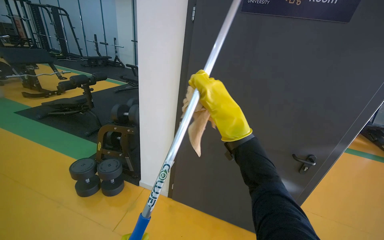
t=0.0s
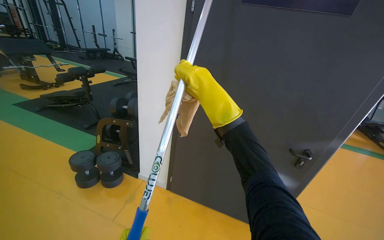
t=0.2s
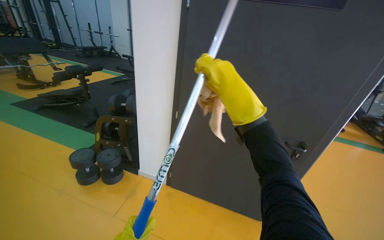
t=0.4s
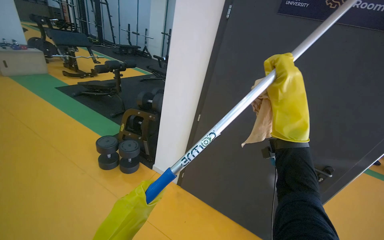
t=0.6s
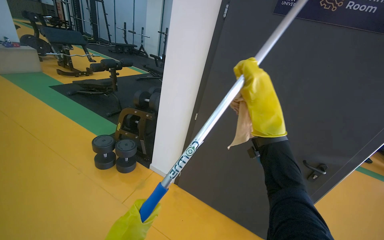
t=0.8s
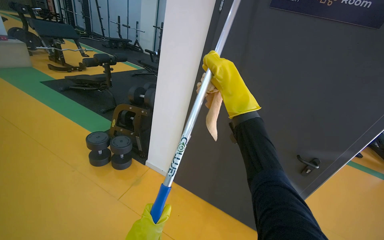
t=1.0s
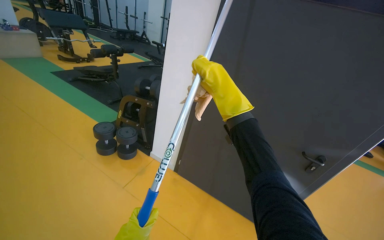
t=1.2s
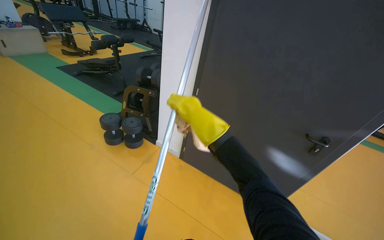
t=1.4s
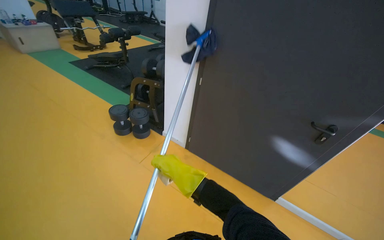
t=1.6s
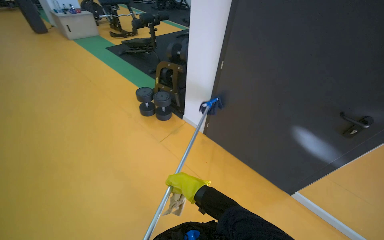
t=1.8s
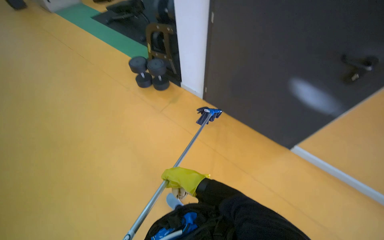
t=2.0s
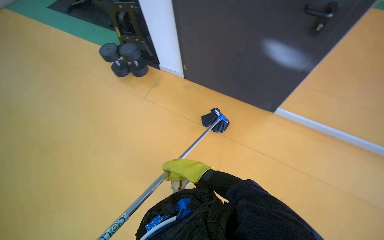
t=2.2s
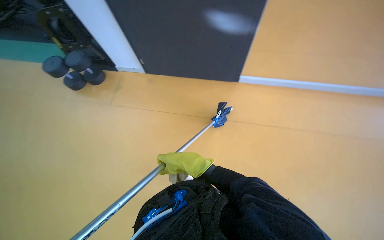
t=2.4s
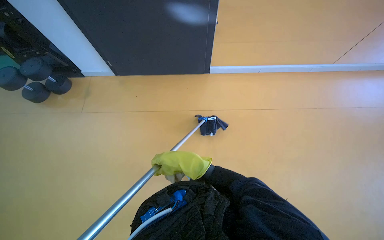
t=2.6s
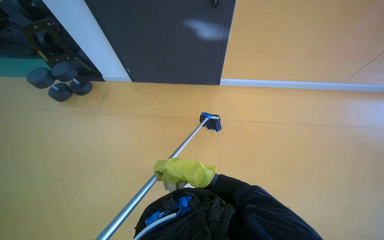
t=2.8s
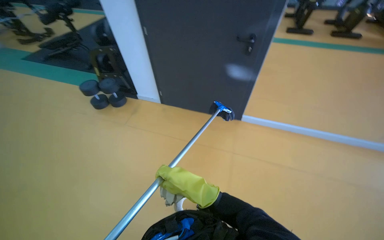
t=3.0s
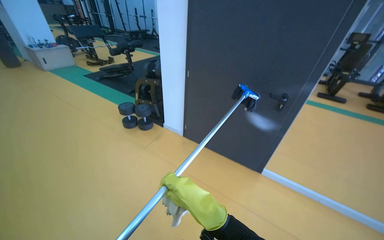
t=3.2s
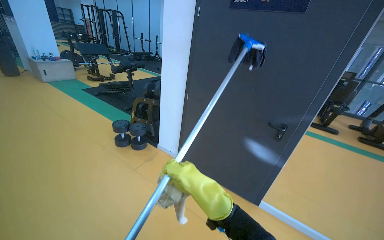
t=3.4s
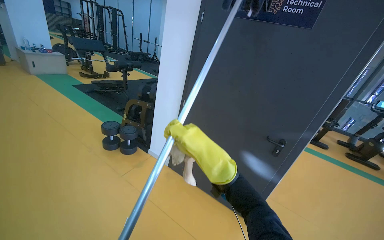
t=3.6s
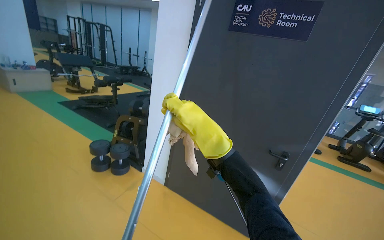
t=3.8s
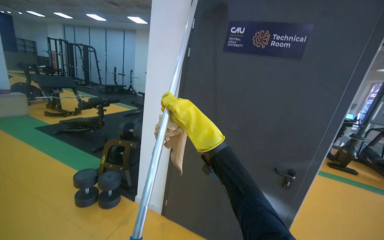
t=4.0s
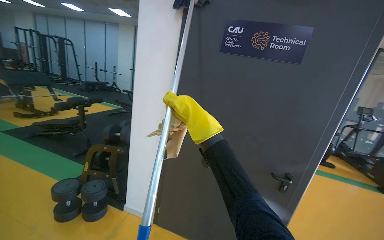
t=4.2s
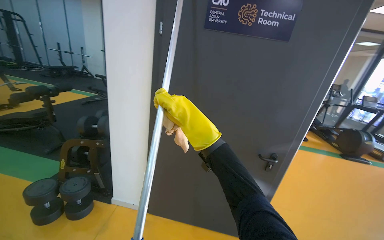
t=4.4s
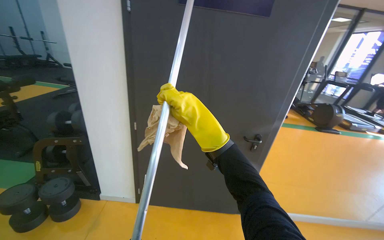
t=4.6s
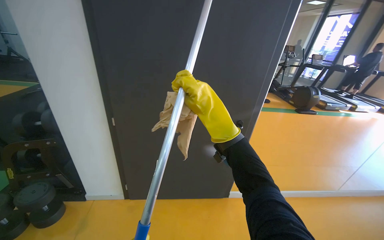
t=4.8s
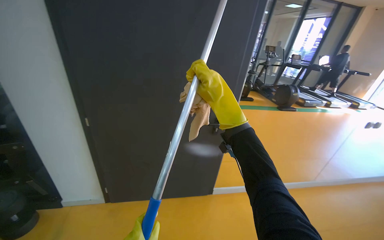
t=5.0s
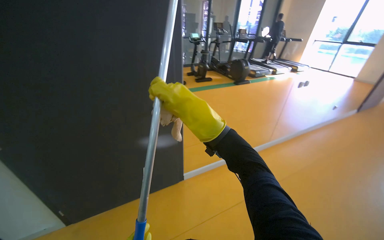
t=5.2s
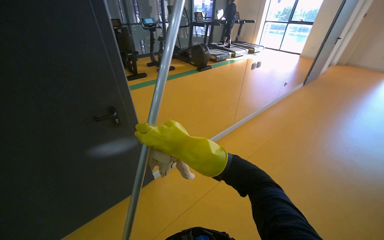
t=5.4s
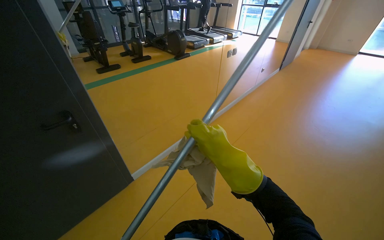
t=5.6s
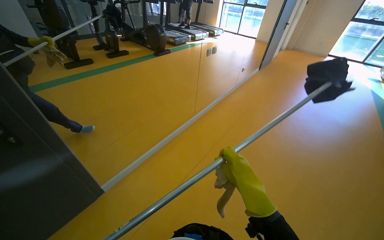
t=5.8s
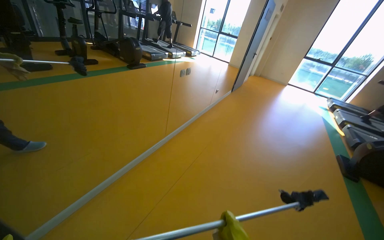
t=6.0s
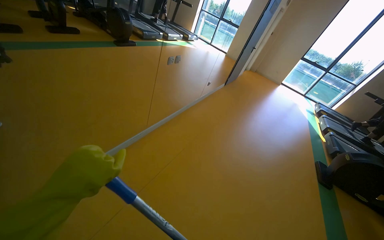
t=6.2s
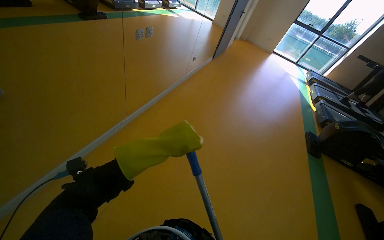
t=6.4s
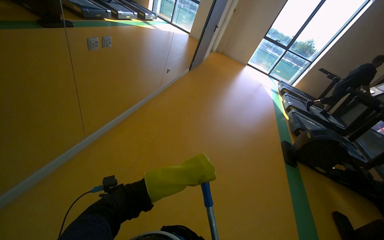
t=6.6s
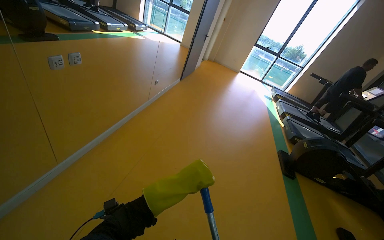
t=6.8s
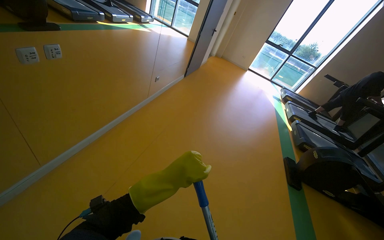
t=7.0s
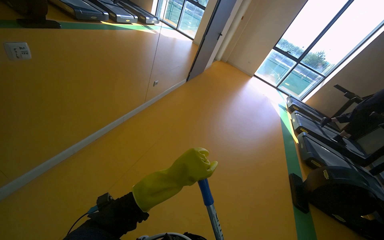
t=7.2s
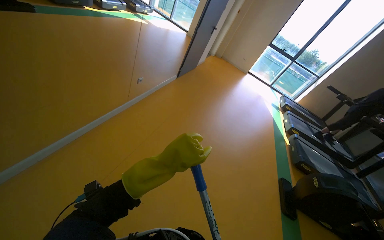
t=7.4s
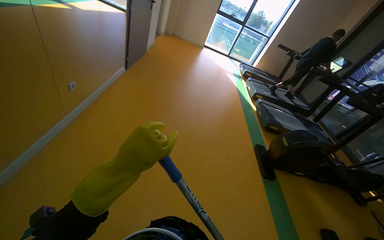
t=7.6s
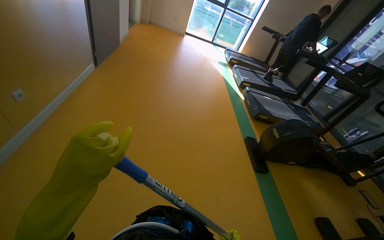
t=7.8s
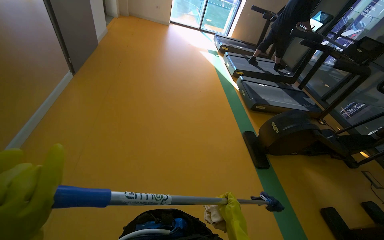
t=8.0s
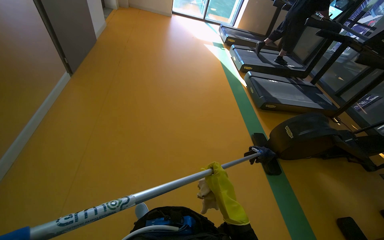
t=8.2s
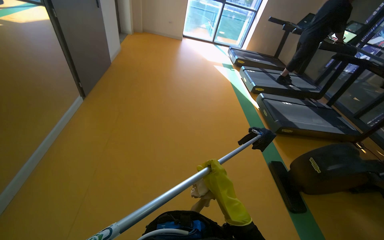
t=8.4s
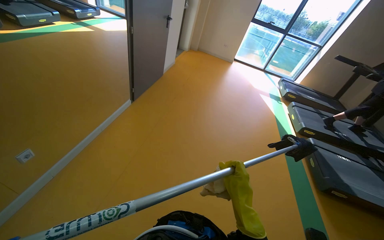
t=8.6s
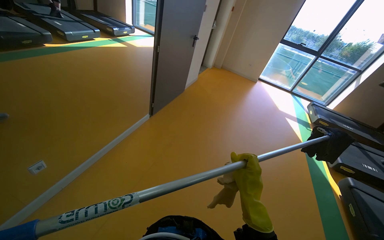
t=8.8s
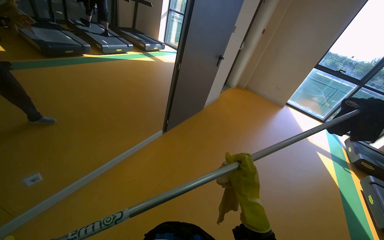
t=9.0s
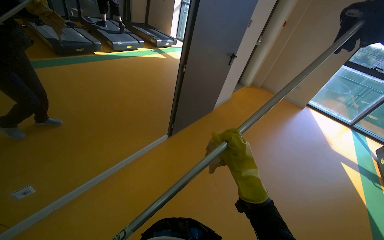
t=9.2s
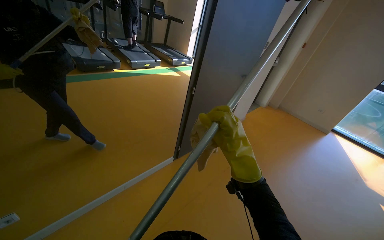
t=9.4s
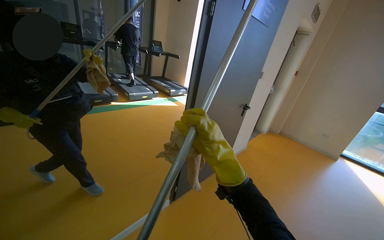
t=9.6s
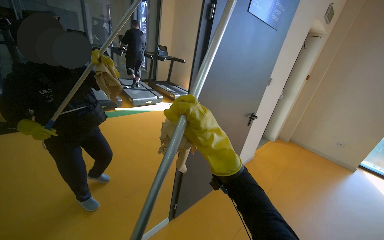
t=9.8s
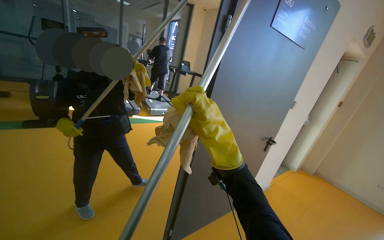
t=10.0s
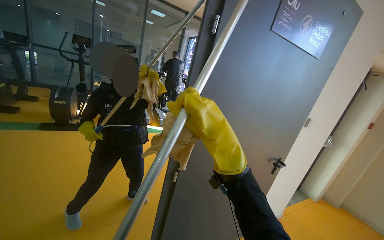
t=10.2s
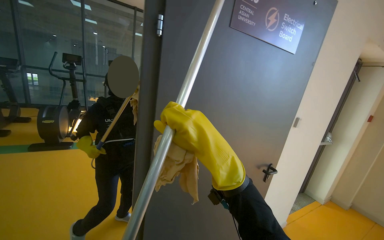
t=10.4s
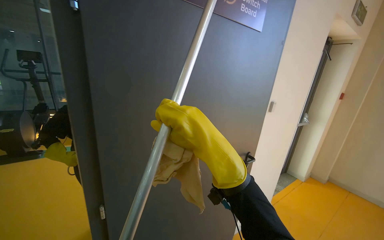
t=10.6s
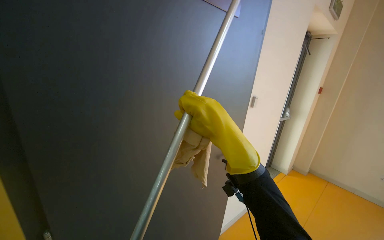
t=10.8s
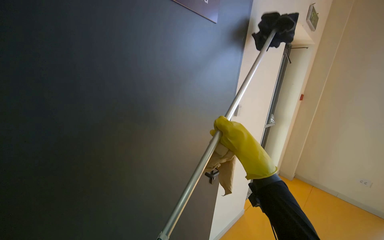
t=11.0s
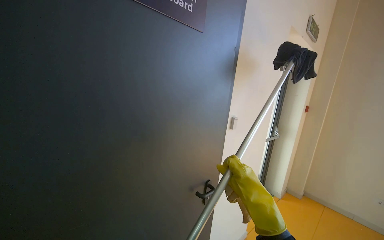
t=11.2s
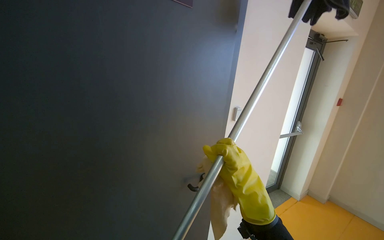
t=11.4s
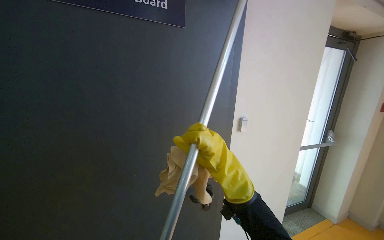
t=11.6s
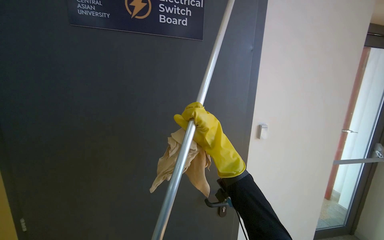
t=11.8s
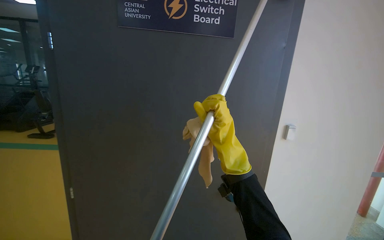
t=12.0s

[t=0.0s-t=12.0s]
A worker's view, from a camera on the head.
Job: cleaning windows.
The whole recording: Cleaning gym windows. The worker cleans the gym windows using a long pole and wipes the frames with a cloth.
t=0.0s to t=1.6s: The right hand moves down the picture, about 30 cm.
t=3.0s to t=4.4s: The wearer moves some 60 cm. The camera sweeps to the right, by approximately 15 degrees. The view tips upward by about 25 degrees.
t=4.4s to t=6.0s: The camera travels approximately 90 cm. The head rotates approximately 65 degrees to the right. The view tips downward by approximately 20 degrees.
t=6.0s to t=7.6s: The camera is carried some 1.5 m. The head turns to the right by roughly 25 degrees. The camera pitches downward, by approximately 15 degrees.
t=7.6s to t=9.0s: The wearer moves some 1 m. The head rotates about 30 degrees to the left.
t=9.0s to t=10.4s: The camera travels roughly 1 m. The view pans to the left by approximately 25 degrees. The wearer looks some 30 degrees further upward.
t=10.4s to t=12.0s: The wearer moves some 70 cm. The view pans to the left by about 25 degrees.

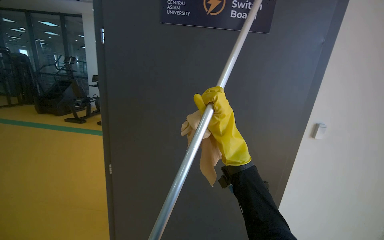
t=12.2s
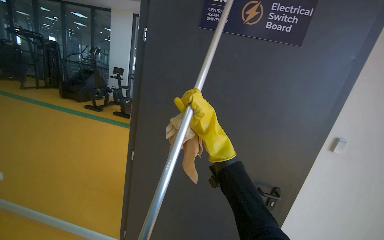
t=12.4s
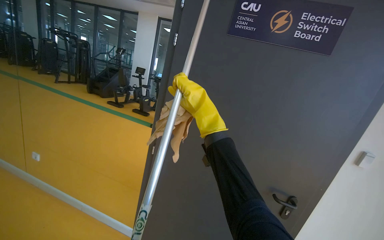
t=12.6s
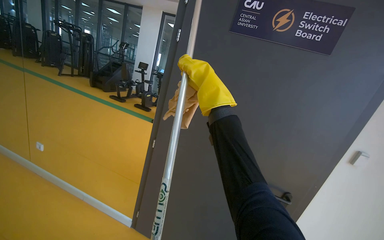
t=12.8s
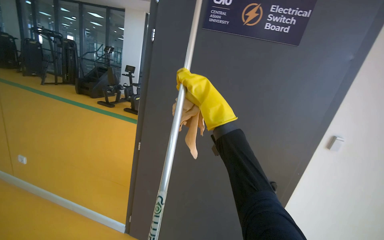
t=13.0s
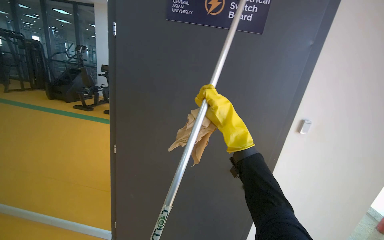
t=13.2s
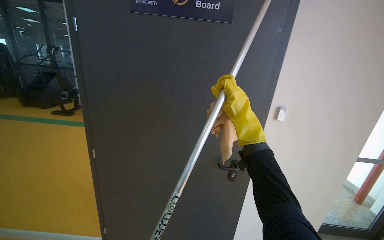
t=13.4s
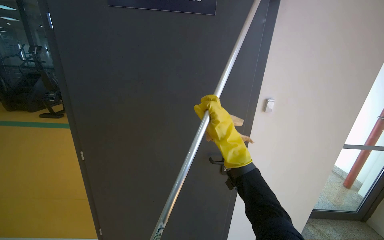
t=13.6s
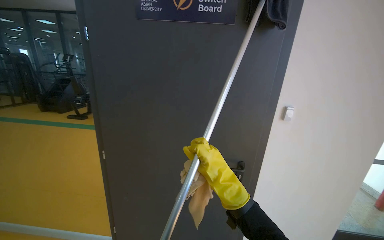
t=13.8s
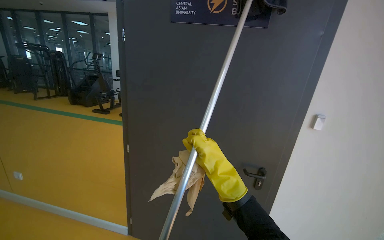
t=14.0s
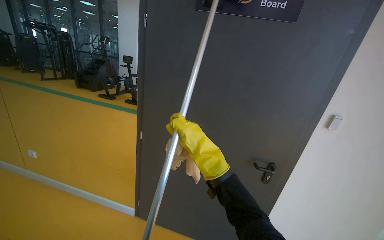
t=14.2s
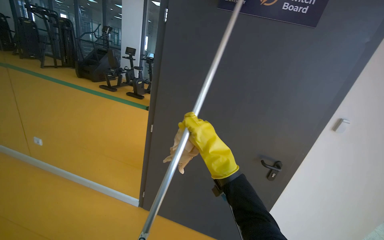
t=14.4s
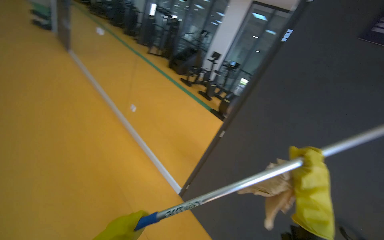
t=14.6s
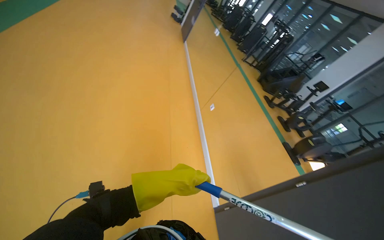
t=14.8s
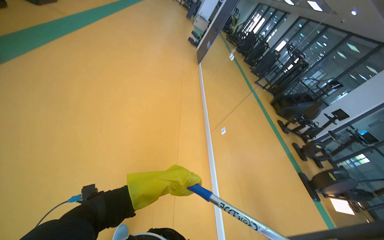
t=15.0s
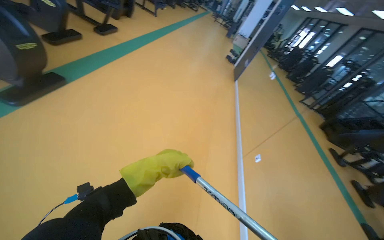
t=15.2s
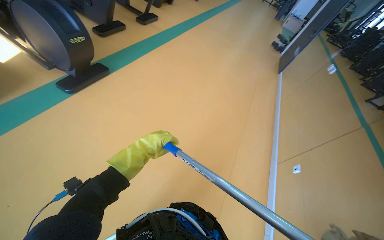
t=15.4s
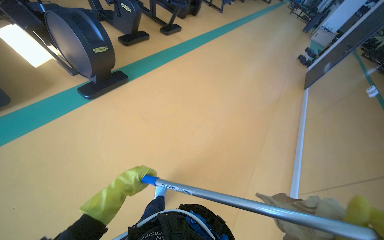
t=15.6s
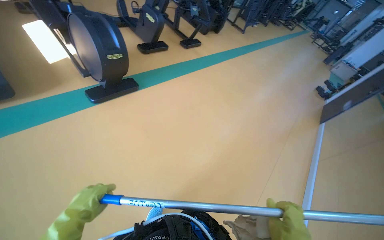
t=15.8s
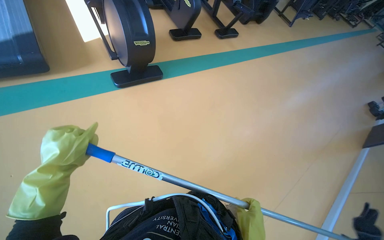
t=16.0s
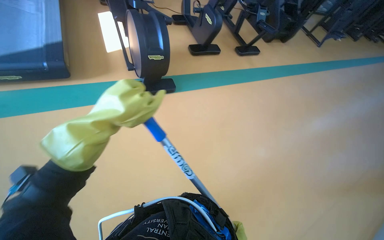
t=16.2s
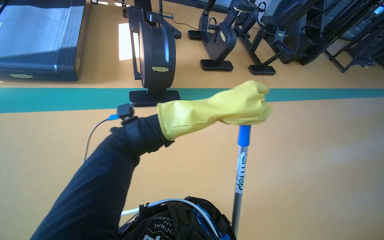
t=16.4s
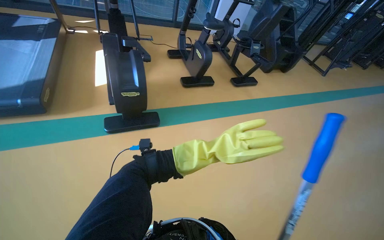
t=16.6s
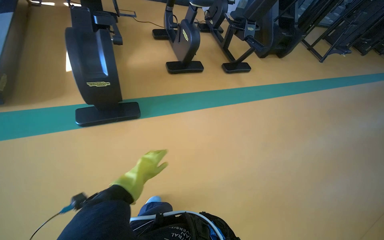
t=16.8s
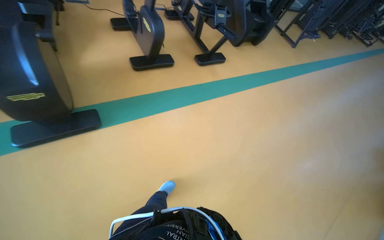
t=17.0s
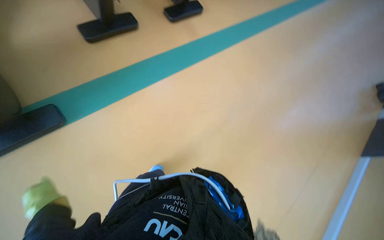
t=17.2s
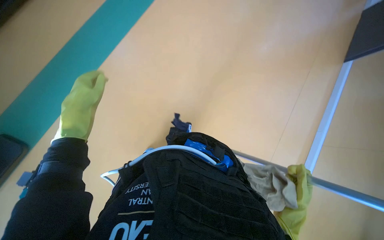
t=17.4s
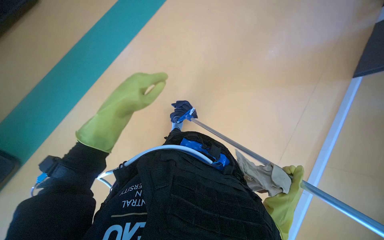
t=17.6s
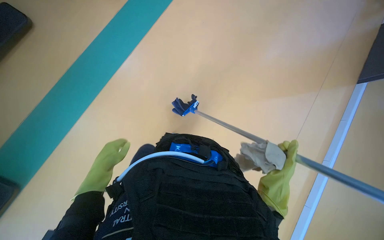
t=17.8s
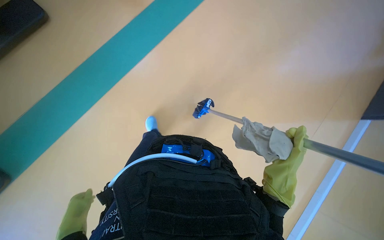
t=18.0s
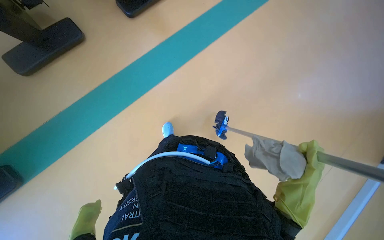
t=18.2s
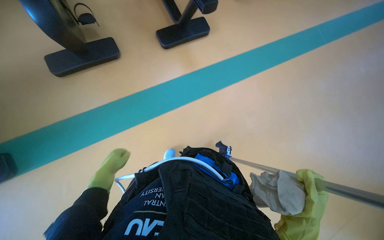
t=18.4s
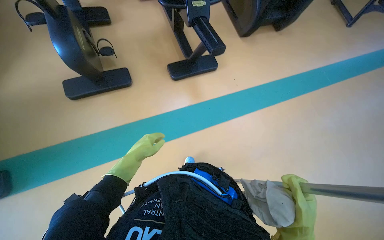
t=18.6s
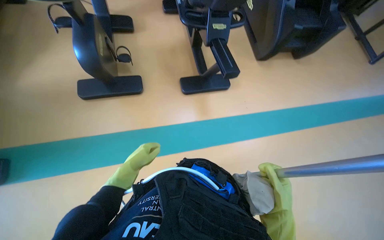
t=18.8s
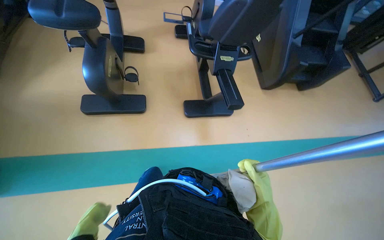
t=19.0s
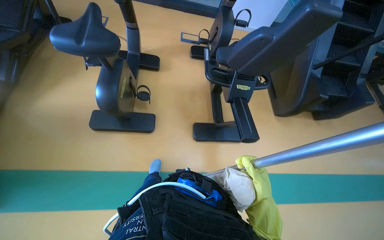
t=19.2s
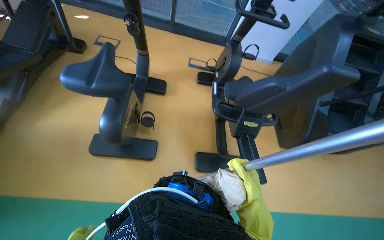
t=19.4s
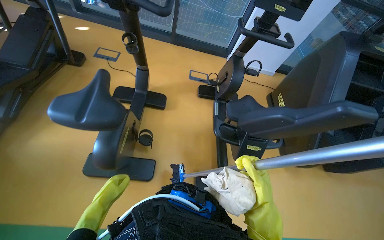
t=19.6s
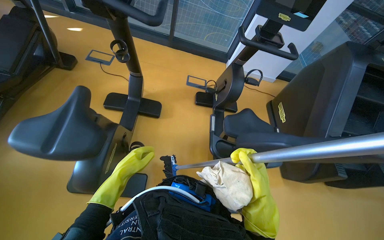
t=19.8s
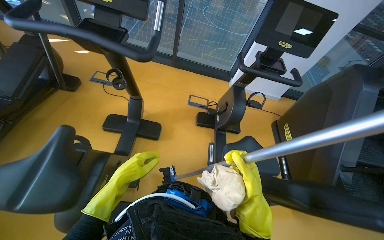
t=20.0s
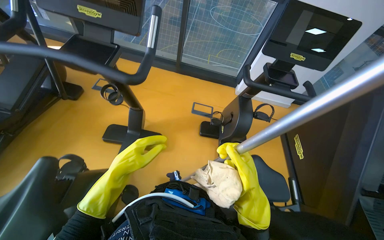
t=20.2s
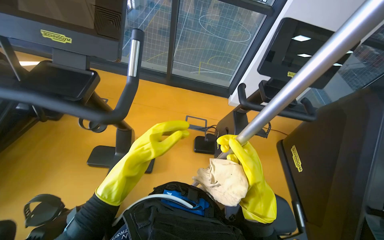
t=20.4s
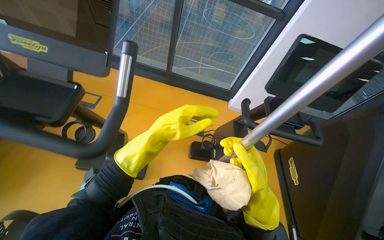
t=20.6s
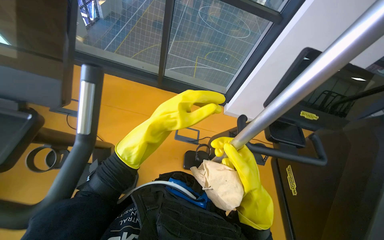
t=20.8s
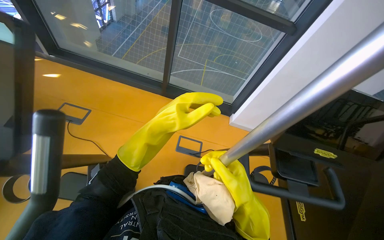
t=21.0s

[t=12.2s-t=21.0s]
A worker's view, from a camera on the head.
Job: cleaning windows.
The whole recording: Cleaning gym windows. The worker cleans the gym windows using a long pole and wipes the frames with a cloth.
t=12.2s to t=13.6s: The right hand moves nearer and farther over some 15 cm, changing direction 2 times.
t=13.6s to t=15.2s: The camera is carried roughly 80 cm. The head turns to the left by roughly 100 degrees. The wearer looks some 15 degrees further upward.
t=15.2s to t=16.6s: The camera travels approximately 1 m. The head rotates roughly 55 degrees to the left.
t=16.6s to t=18.0s: The head travels some 80 cm. The camera pitches downward, by approximately 35 degrees.
t=19.6s to t=21.0s: The wearer moves some 1 m.
